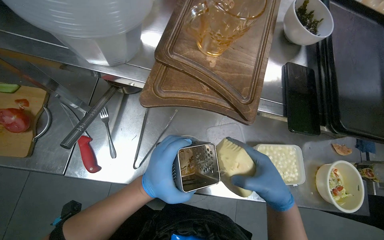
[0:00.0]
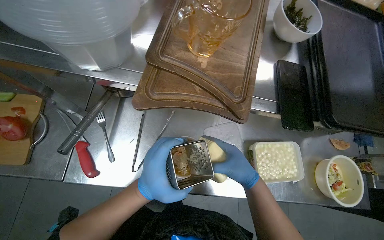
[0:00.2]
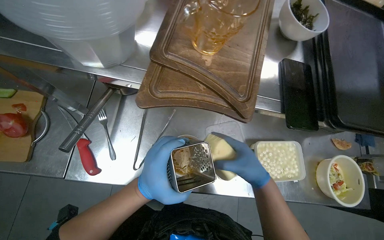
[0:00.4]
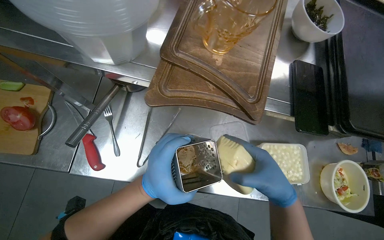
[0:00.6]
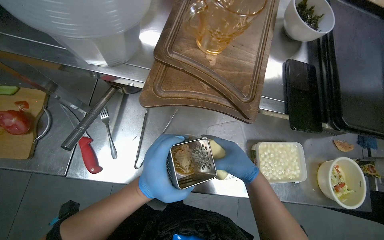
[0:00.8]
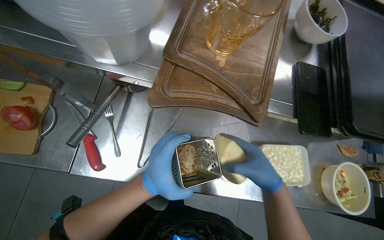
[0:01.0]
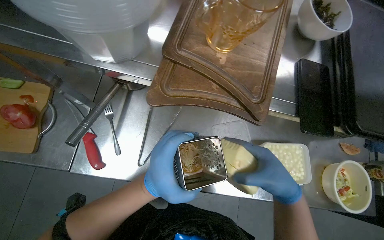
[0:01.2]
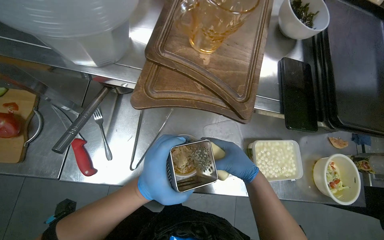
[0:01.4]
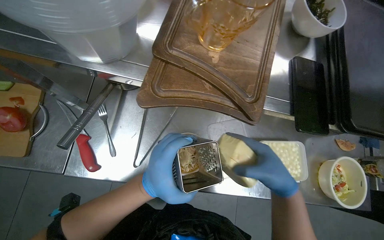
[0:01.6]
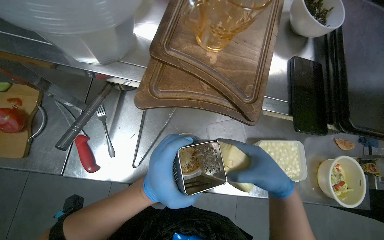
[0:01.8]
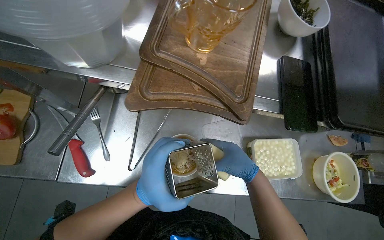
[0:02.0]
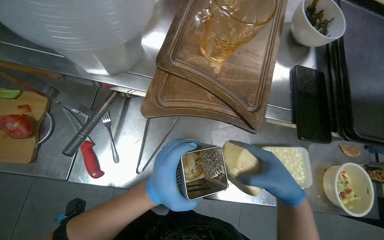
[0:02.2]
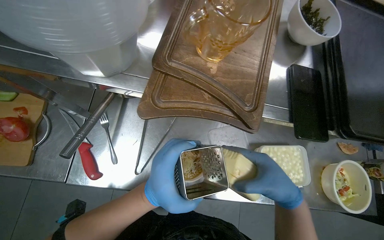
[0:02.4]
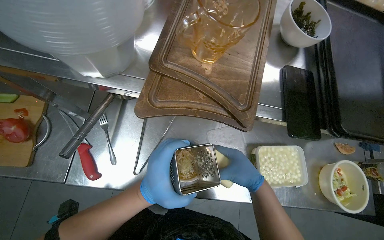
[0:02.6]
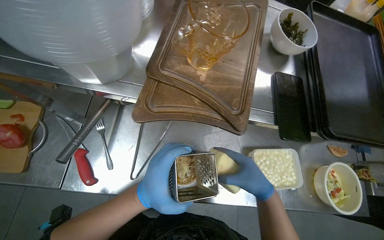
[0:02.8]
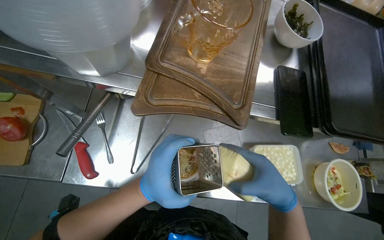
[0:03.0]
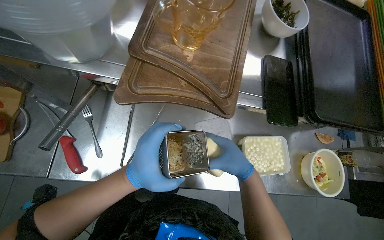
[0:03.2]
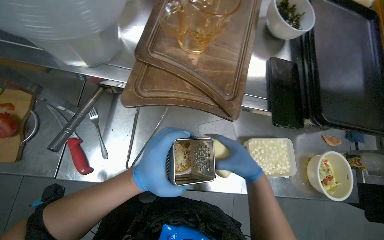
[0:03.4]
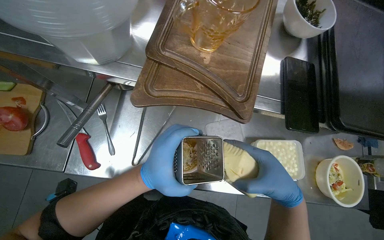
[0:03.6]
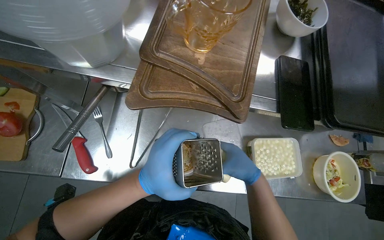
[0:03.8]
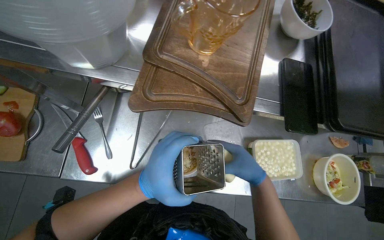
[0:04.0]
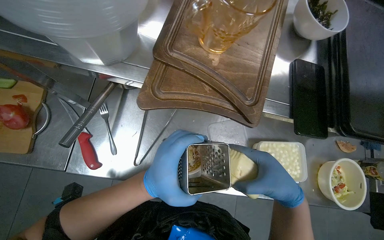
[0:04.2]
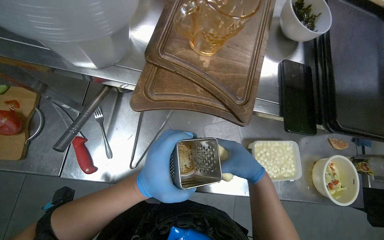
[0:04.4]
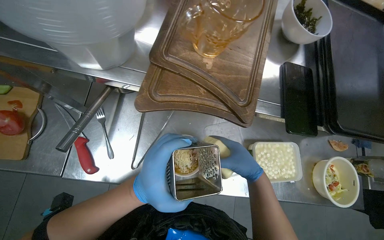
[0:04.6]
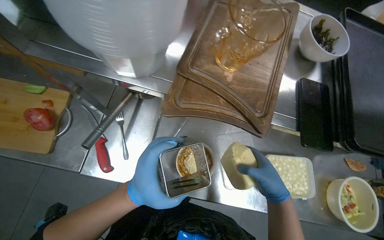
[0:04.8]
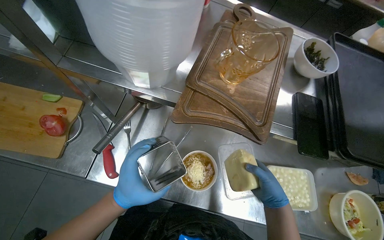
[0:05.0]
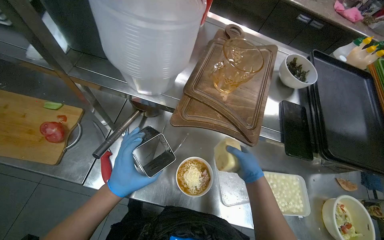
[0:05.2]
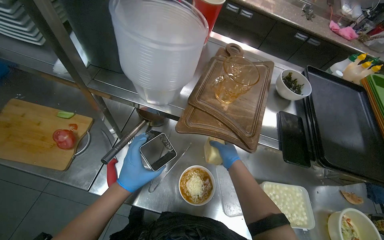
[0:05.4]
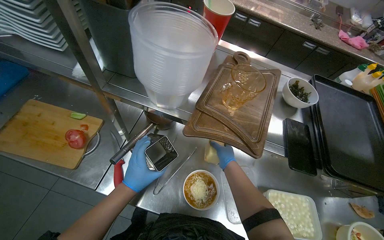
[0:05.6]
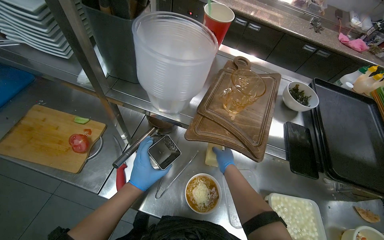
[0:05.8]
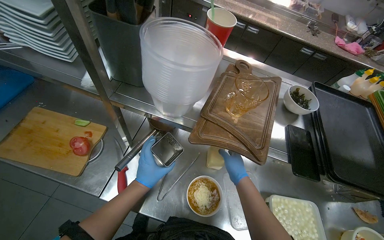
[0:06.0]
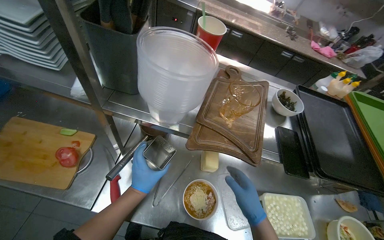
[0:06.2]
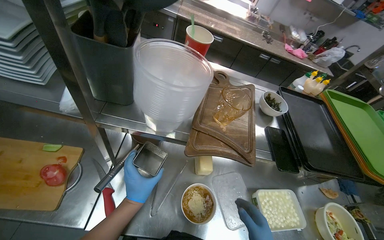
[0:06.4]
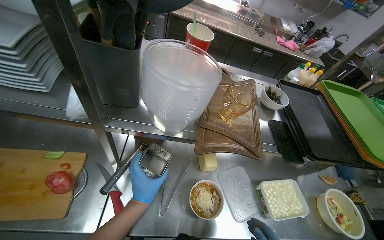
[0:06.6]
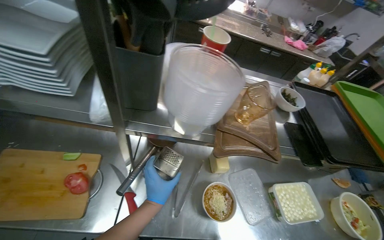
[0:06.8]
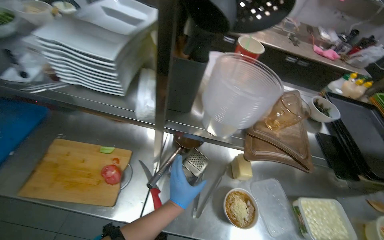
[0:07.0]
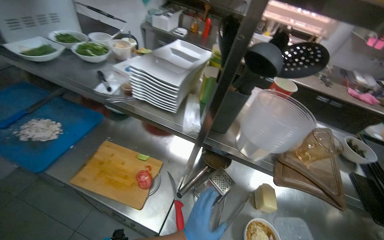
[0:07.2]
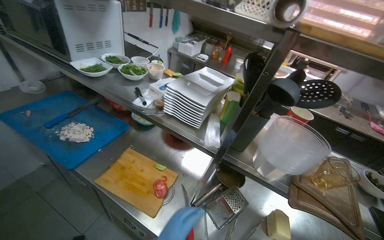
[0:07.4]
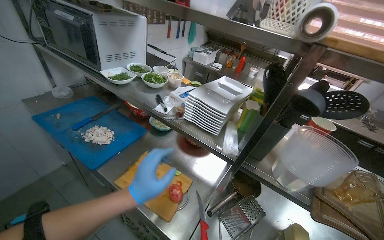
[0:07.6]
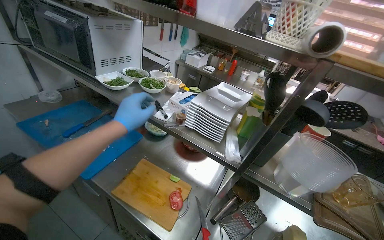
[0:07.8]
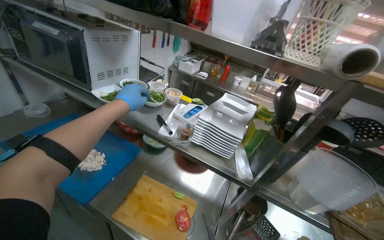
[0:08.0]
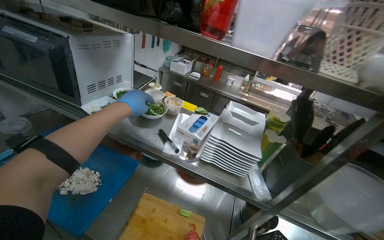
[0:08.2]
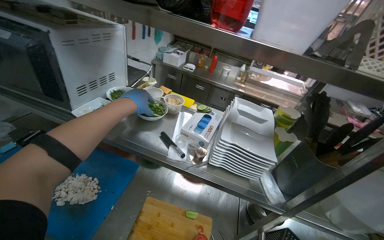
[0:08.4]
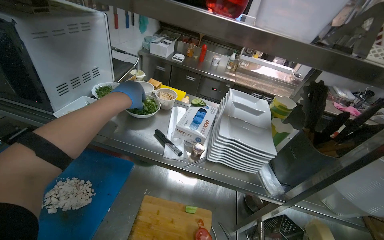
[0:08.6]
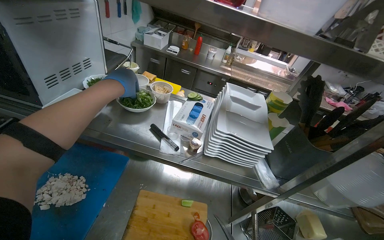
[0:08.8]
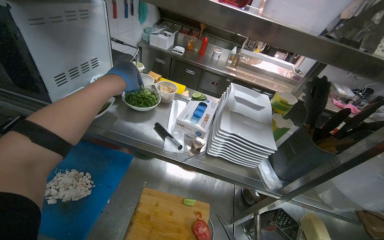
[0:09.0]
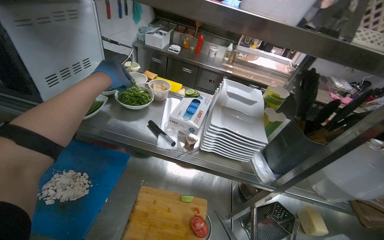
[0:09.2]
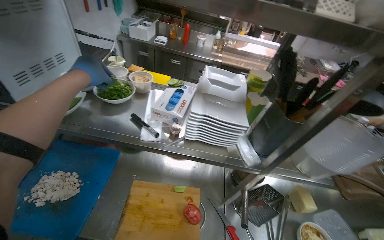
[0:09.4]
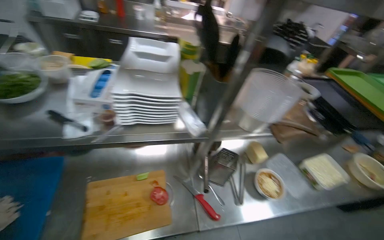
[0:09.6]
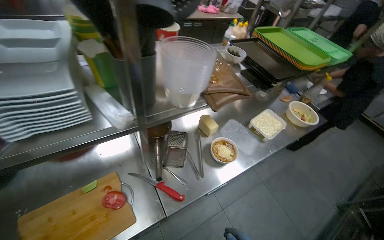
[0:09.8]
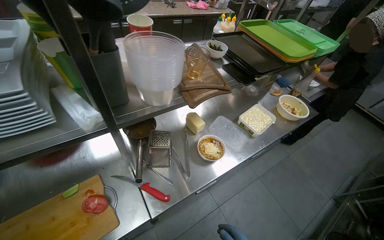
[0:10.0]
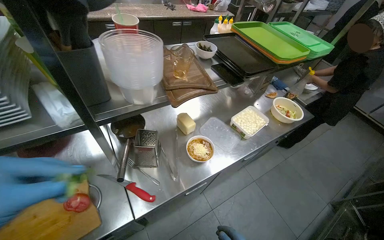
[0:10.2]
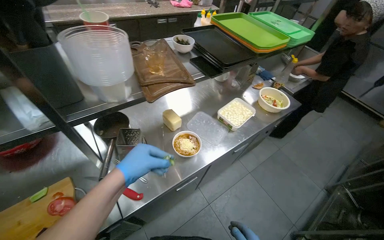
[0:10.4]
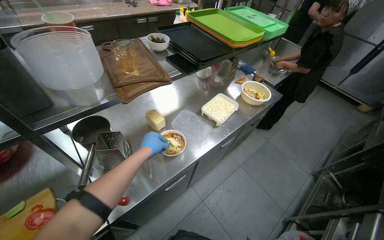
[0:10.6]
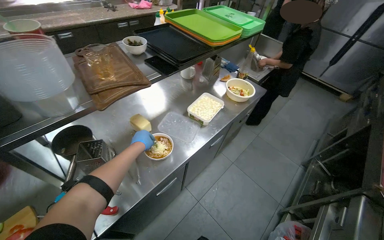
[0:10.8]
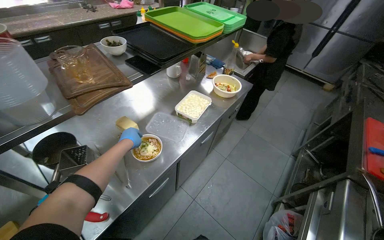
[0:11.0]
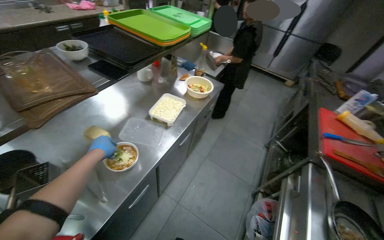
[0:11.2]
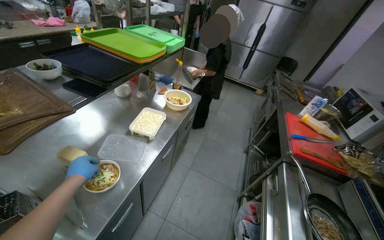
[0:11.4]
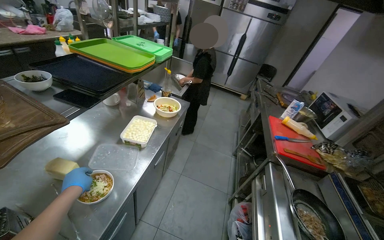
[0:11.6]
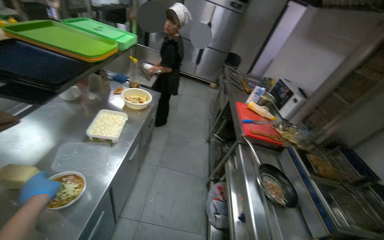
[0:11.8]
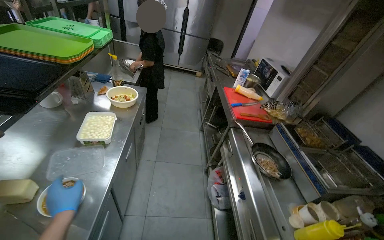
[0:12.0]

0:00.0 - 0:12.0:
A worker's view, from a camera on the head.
Job: preparing food.
The whole recording: Preparing noodle bowl. The worker adds various ingredients and grated cheese to a noodle bowl.
0:00.0 - 0:01.6: The right hand moves nearer and farther over roughly 10 cm, changing direction 5 times.
0:01.6 - 0:03.0: The right hand moves nearer and farther over some 10 cm, changing direction 3 times.
0:03.0 - 0:04.4: The right hand swings nearer and farther, about 10 cm each way, with 4 reversals.
0:04.4 - 0:06.0: The wearer looks roughly 20 degrees further upward. The left hand heads to the left, covering some 10 cm.
0:06.0 - 0:07.6: The wearer's head swings approximately 15 degrees to the left. The camera pitches upward, by about 25 degrees.
0:07.6 - 0:09.0: The head turns to the right by approximately 20 degrees. The left hand shifts some 60 cm up the picture, farther from the camera and to the left.
0:09.0 - 0:10.4: The camera travels approximately 50 cm. The head turns to the right by some 50 degrees. The wearer looks some 20 degrees further downward.
0:10.4 - 0:12.0: The wearer looks roughly 55 degrees further to the right.

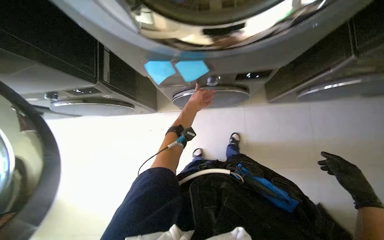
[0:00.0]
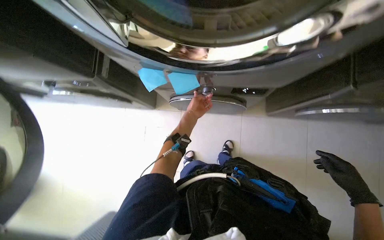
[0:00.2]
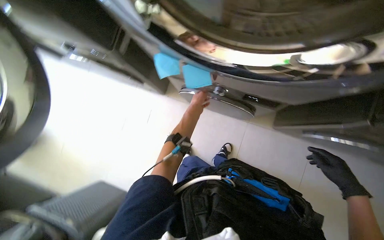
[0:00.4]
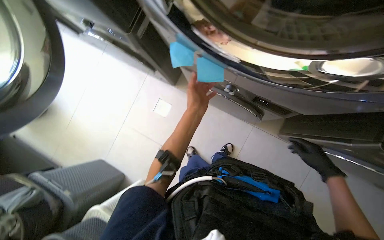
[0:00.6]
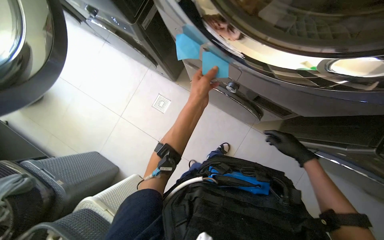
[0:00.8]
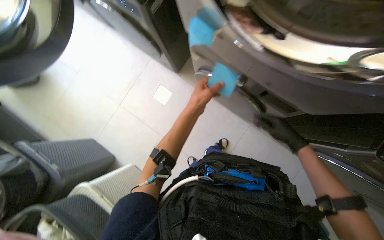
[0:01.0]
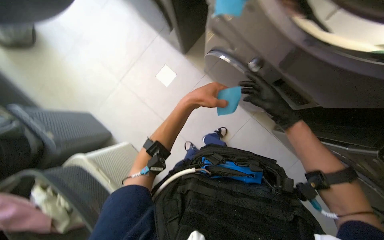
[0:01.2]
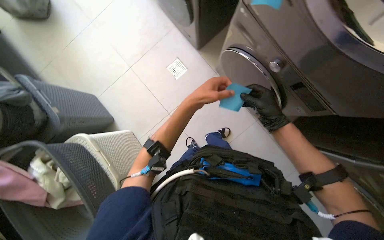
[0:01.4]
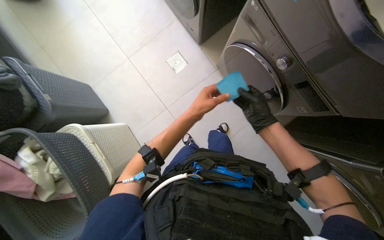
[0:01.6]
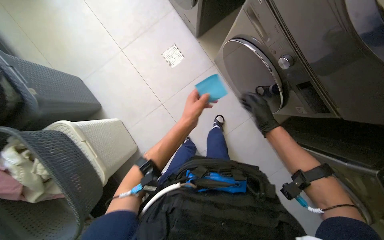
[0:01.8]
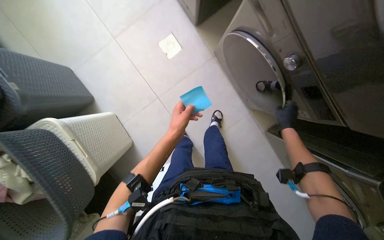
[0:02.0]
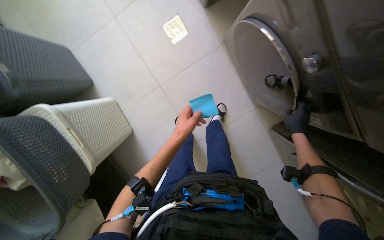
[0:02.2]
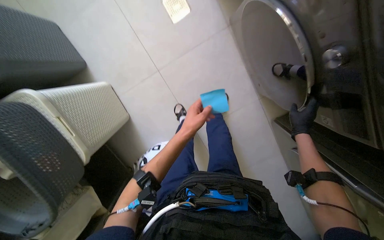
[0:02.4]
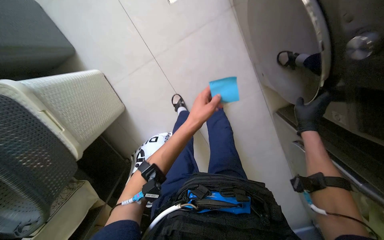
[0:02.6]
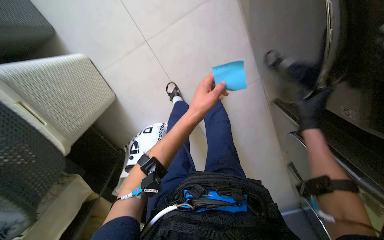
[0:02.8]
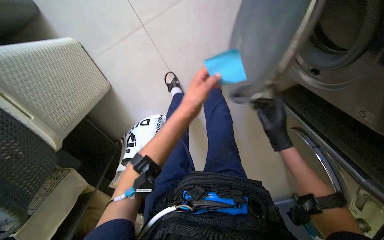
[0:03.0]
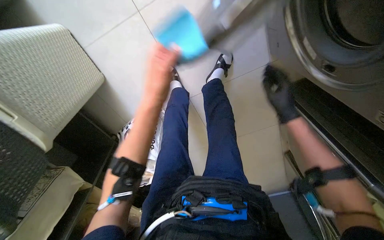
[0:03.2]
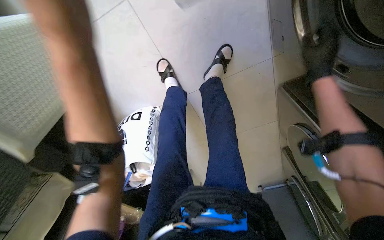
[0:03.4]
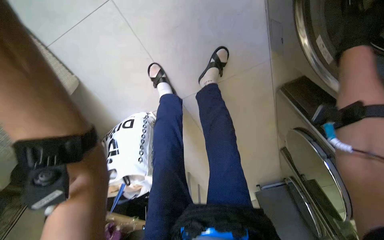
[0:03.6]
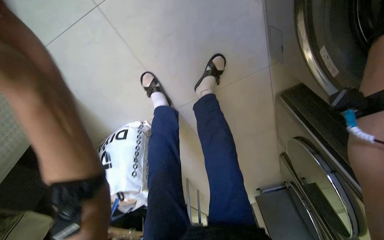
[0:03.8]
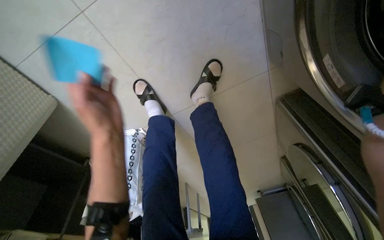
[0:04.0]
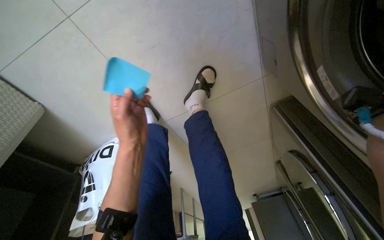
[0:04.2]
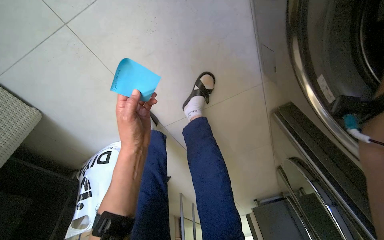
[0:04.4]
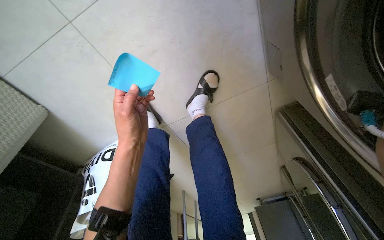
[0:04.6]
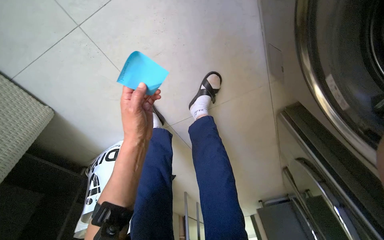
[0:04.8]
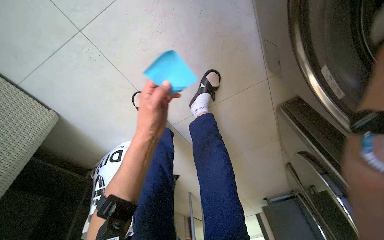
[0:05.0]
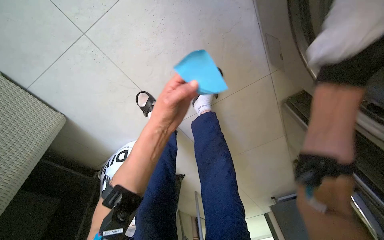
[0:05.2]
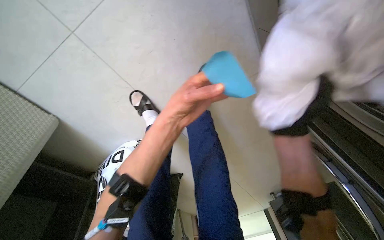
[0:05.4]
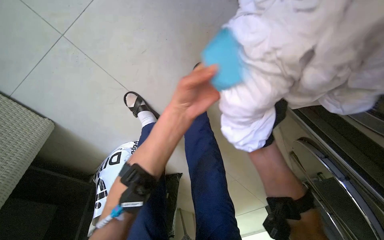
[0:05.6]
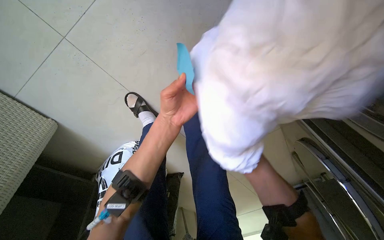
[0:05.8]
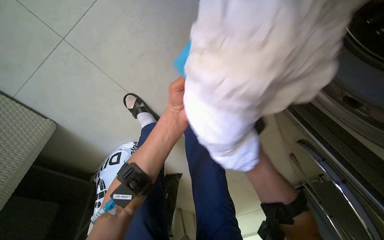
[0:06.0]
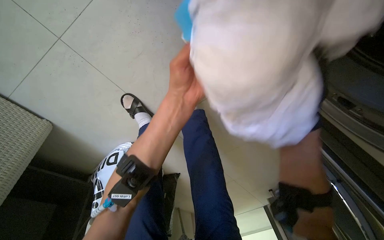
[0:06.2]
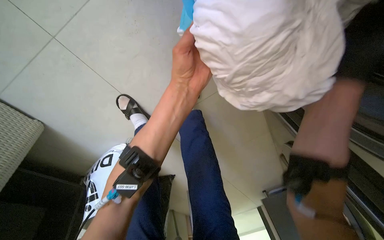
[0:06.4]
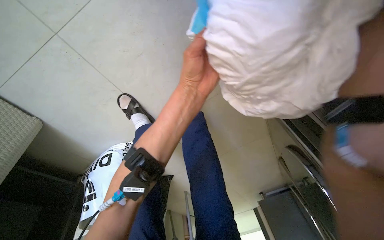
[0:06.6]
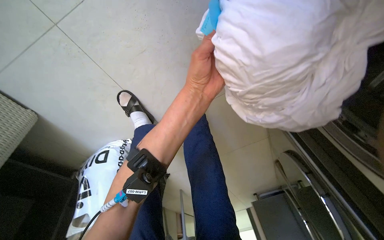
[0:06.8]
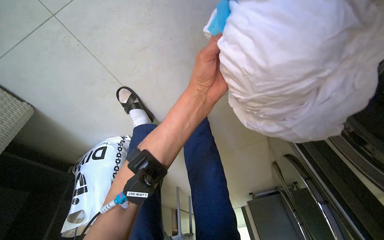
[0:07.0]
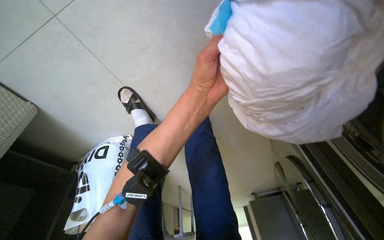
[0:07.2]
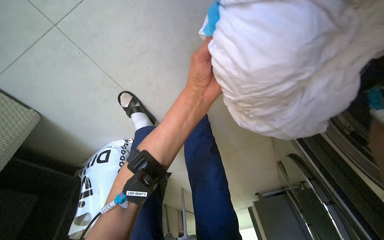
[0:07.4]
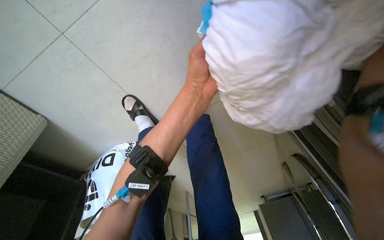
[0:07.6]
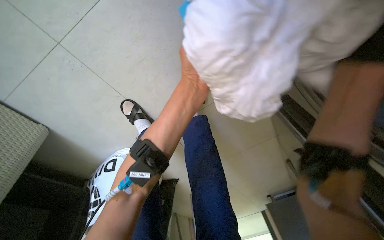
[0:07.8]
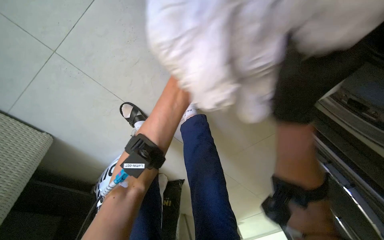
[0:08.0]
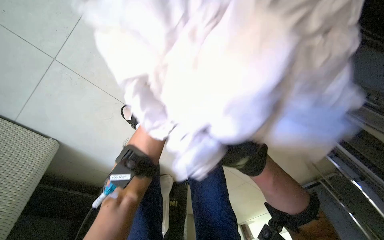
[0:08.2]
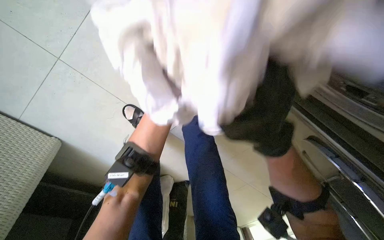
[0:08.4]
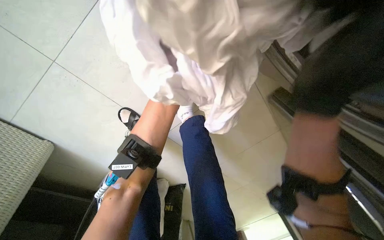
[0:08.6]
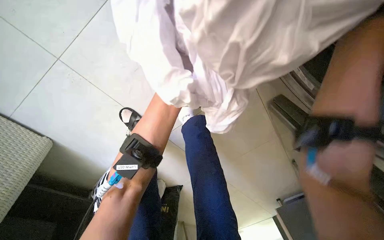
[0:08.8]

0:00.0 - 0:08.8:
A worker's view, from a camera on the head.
Job: organizing items.
The whole recording: Applying sticky notes to machines. The worker applies blue sticky notes to the front of the laundry machines.
0:00.0 - 0:01.4: The camera pitches downward, by approximately 15 degrees. The scene rotates clockwise by roughly 55 degrees.
0:01.4 - 0:03.0: The wearer looks roughly 30 degrees further downward. The right hand moves down the picture, roughly 10 cm, and moves approximately 10 cm to the right and comes back.
0:03.0 - 0:04.4: The head turns to the right by roughly 15 degrees.
0:04.4 - 0:05.8: The left hand heads to the right, covering roughly 10 cm.
0:05.8 - 0:07.4: The left hand shifts some 10 cm up the picture.
